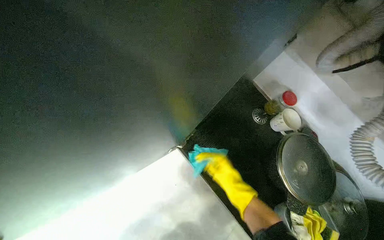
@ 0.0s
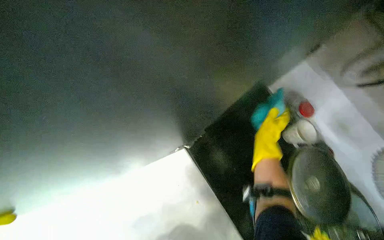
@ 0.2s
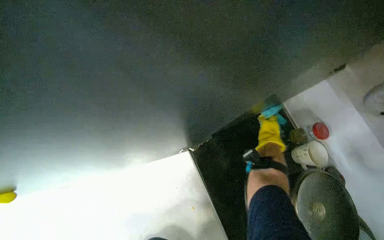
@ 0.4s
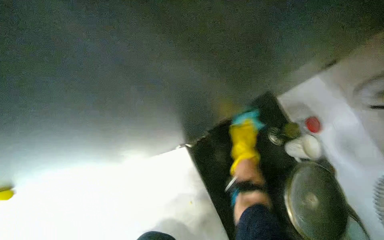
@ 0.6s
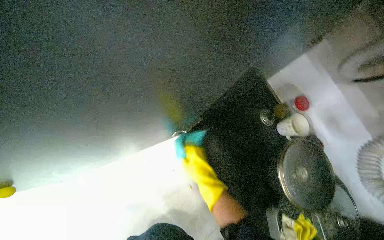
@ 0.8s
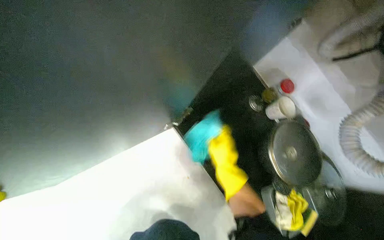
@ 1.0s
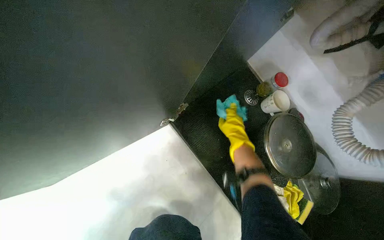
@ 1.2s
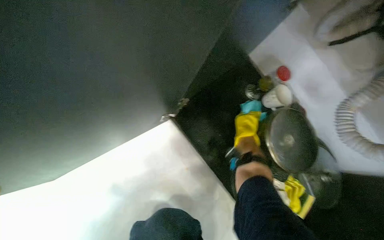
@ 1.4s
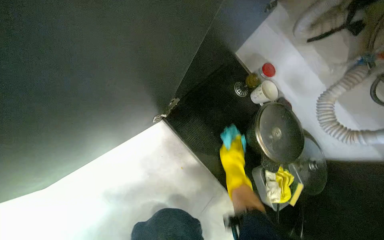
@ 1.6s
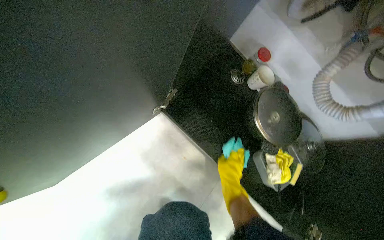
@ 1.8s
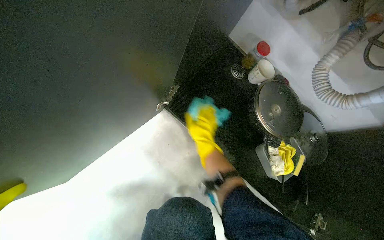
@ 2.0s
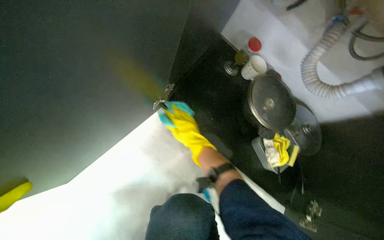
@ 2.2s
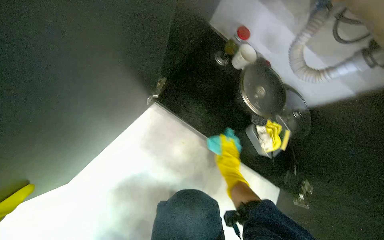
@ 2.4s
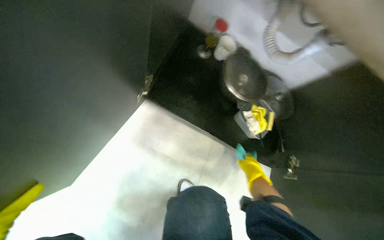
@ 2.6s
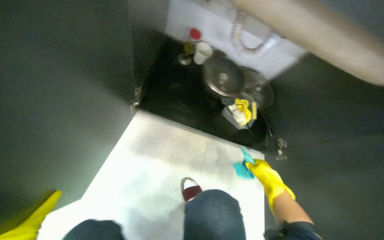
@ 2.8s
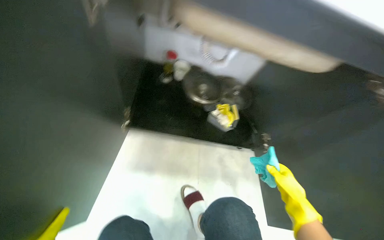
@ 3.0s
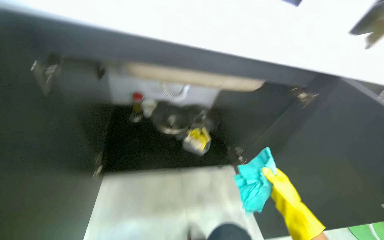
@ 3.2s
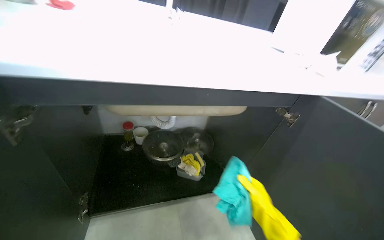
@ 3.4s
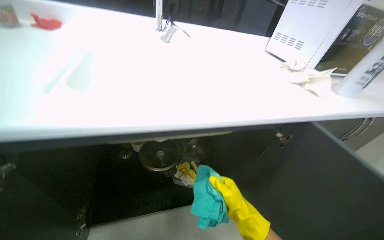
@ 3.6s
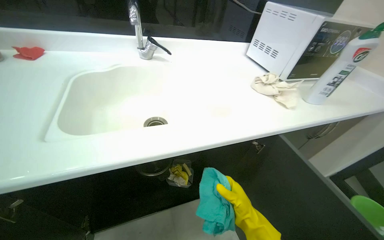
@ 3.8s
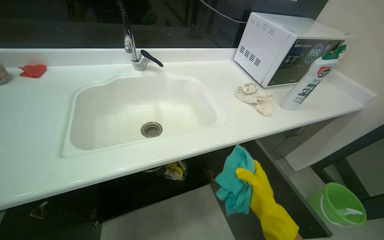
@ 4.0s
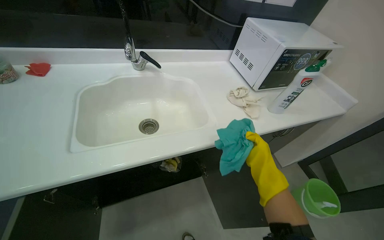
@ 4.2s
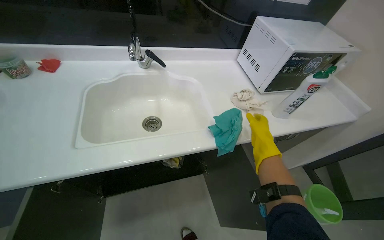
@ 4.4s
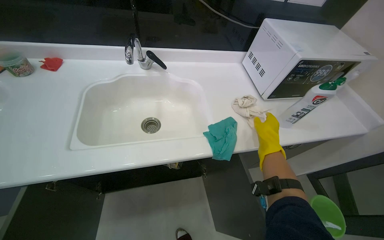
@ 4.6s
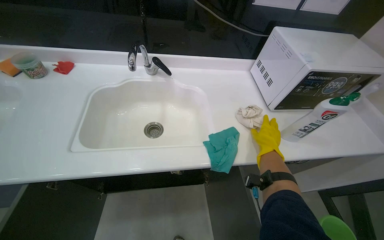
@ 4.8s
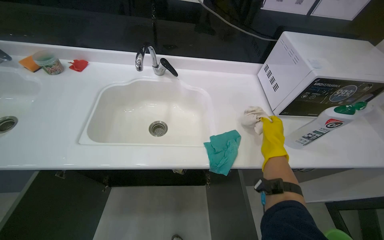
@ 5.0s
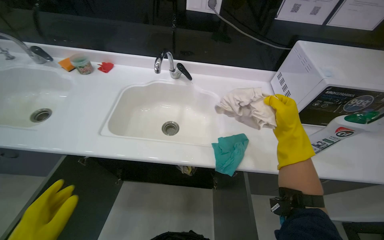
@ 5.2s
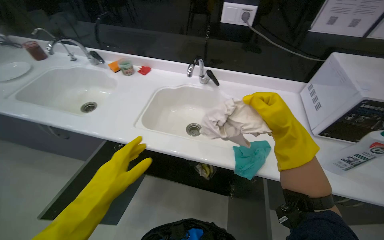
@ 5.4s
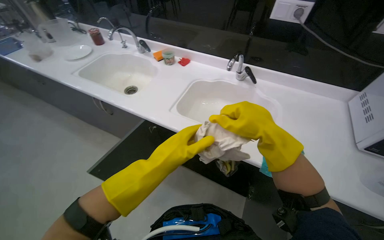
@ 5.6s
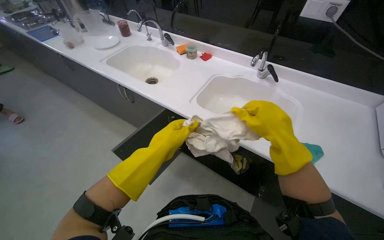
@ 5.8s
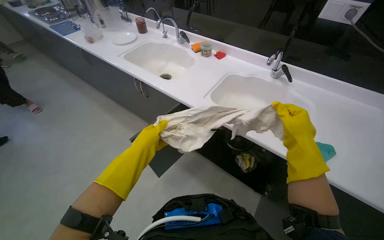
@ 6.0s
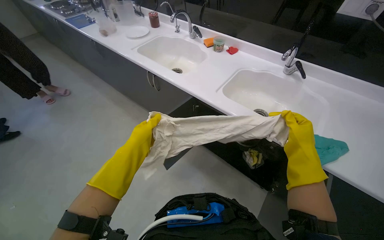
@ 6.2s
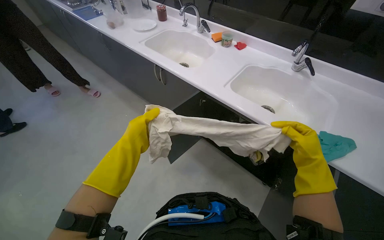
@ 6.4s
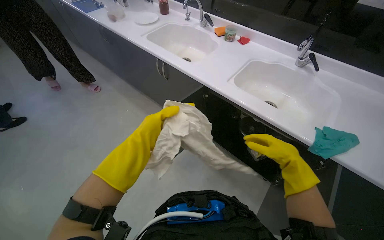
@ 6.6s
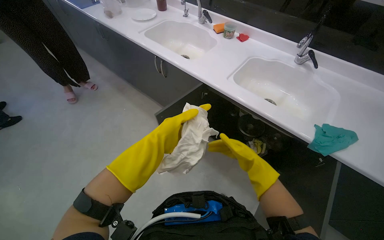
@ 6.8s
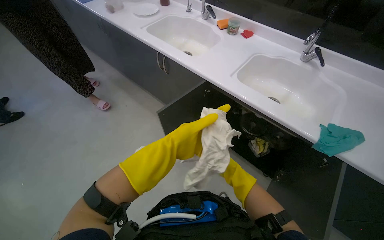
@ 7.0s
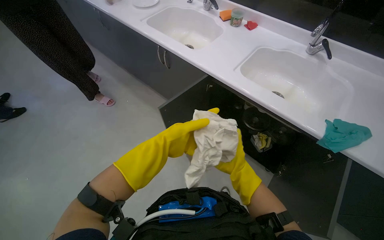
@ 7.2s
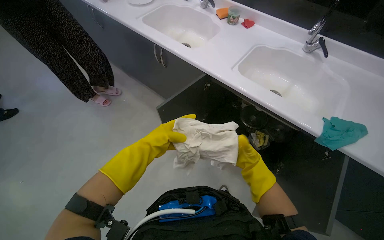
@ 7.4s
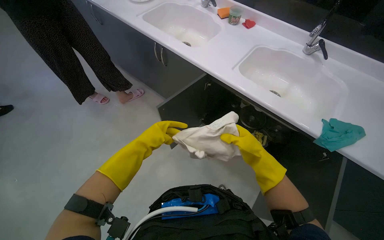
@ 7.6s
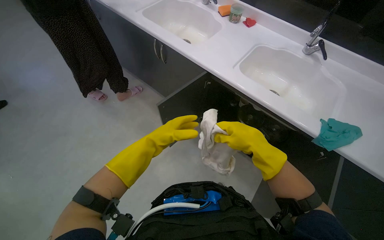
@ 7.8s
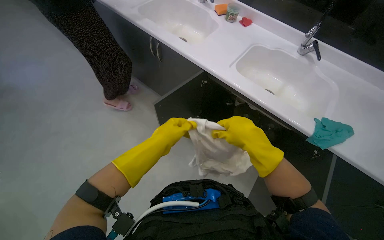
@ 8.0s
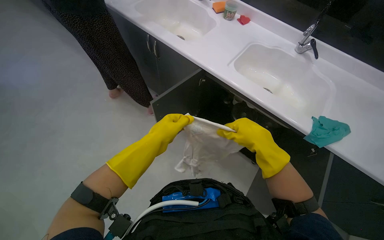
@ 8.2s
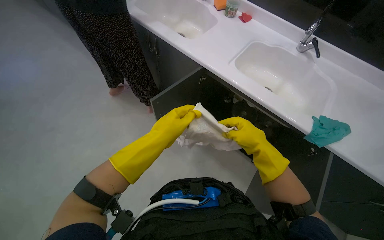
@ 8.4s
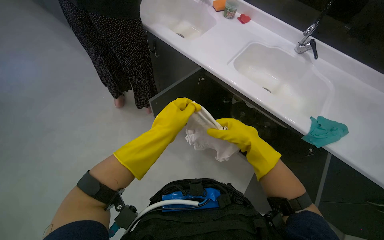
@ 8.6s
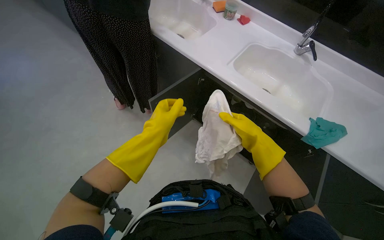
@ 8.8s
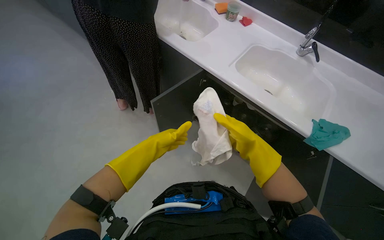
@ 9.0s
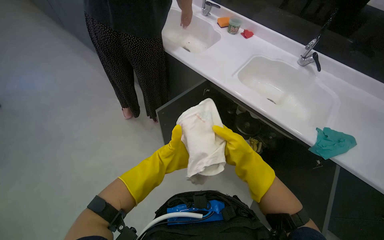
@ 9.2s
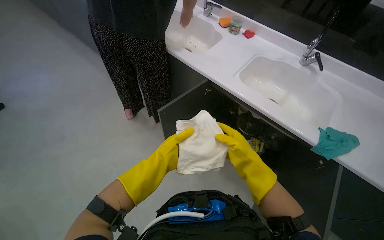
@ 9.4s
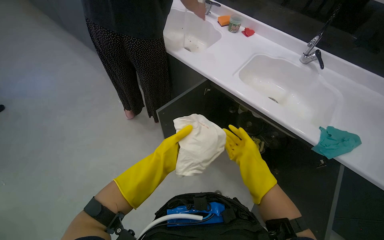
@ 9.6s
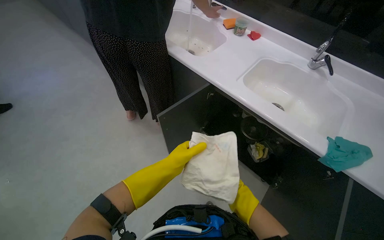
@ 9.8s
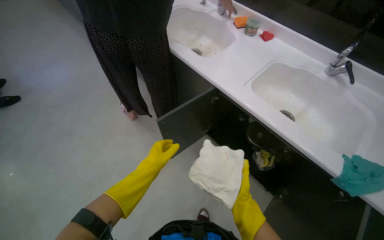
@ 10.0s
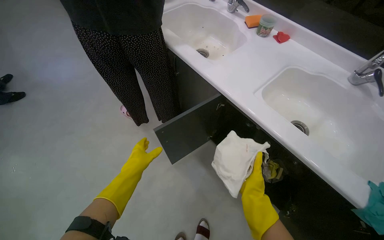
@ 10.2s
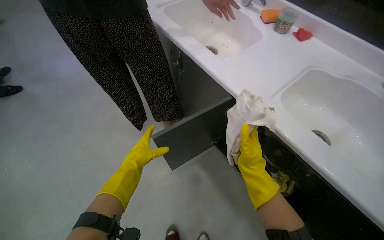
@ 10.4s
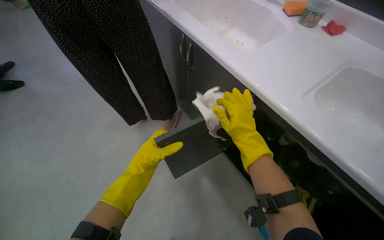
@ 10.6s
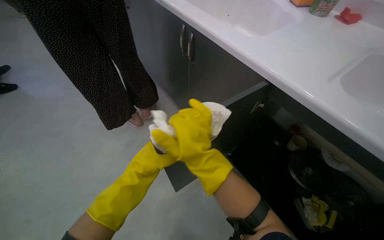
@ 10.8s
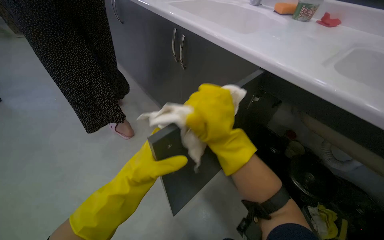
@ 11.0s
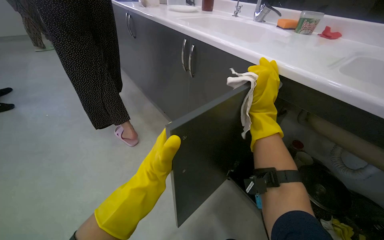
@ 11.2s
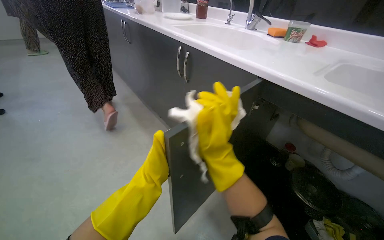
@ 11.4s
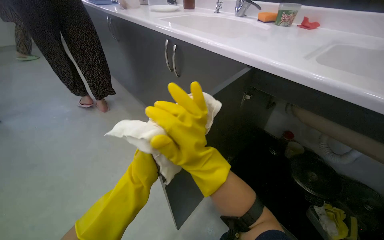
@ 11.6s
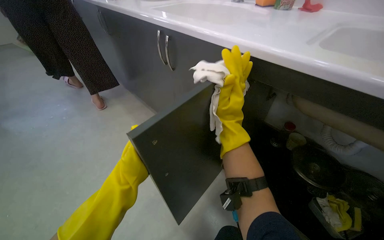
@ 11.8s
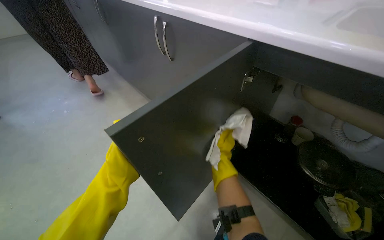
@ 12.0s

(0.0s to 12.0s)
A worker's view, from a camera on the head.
Job: cleaning kitchen.
The whole recording: Cleaning kitchen cabinets. The worker cleans the kitchen cabinets, including the exterior, interior, and items inside, using a cleaning cloth.
0.0s - 1.6s: The right hand swings left and right, approximately 20 cm each way, with 2 reversals.
1.6s - 3.0s: The scene turns approximately 40 degrees counterclockwise in the picture.
3.0s - 4.4s: The camera is carried about 50 cm.
4.4s - 6.0s: The wearer looks about 50 degrees further to the left.
9.0s - 10.4s: The left hand moves to the left, roughly 10 cm.

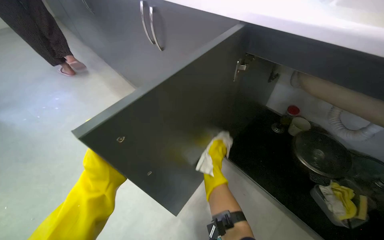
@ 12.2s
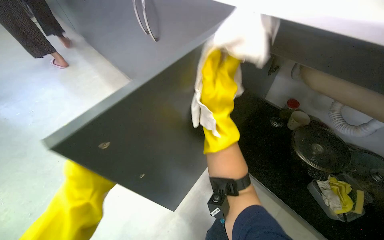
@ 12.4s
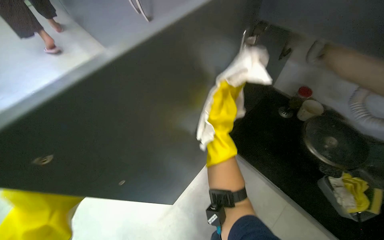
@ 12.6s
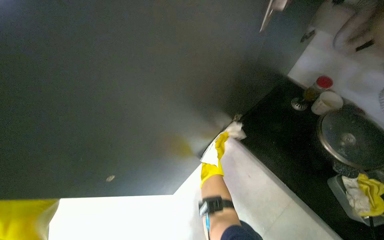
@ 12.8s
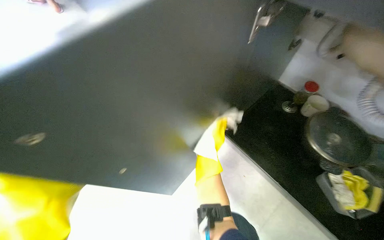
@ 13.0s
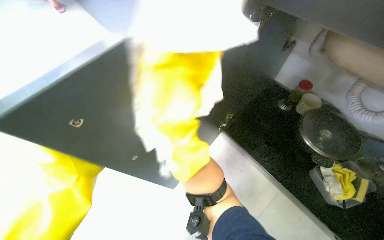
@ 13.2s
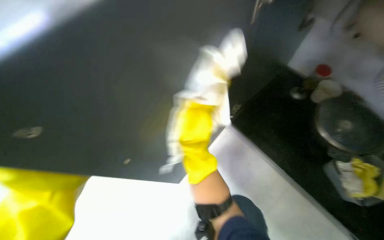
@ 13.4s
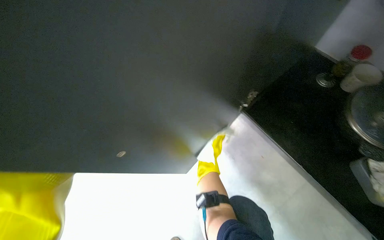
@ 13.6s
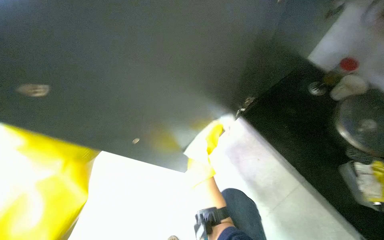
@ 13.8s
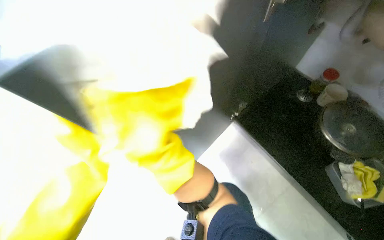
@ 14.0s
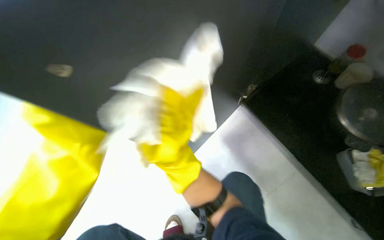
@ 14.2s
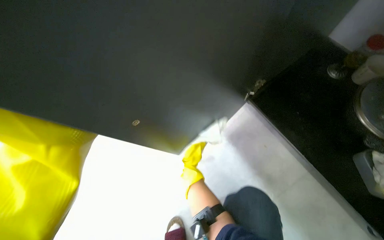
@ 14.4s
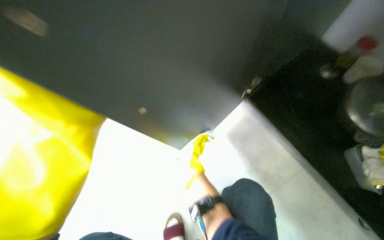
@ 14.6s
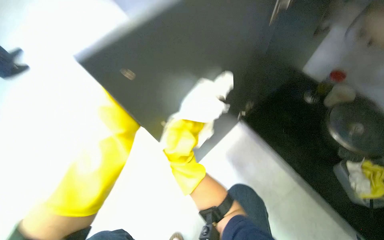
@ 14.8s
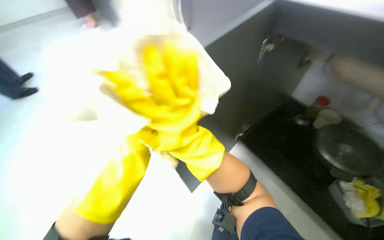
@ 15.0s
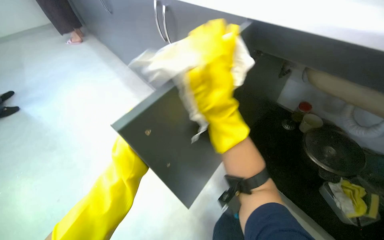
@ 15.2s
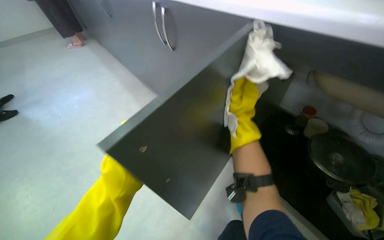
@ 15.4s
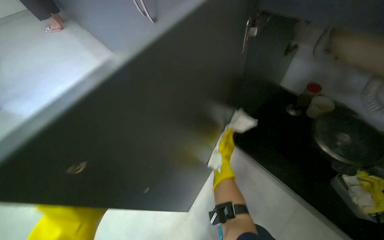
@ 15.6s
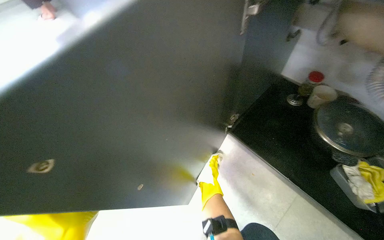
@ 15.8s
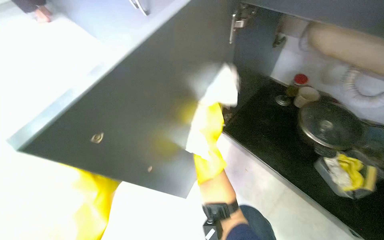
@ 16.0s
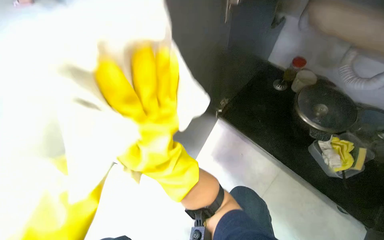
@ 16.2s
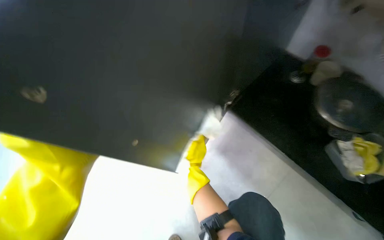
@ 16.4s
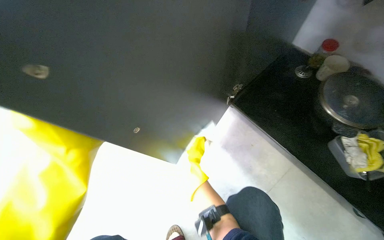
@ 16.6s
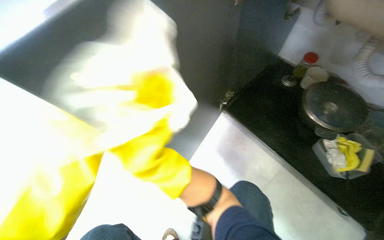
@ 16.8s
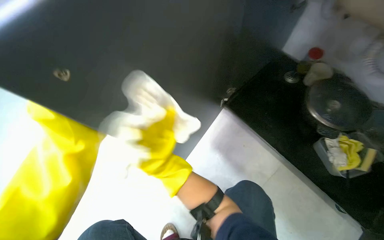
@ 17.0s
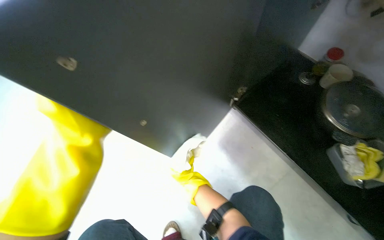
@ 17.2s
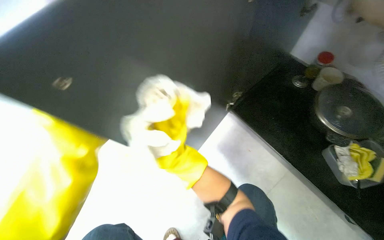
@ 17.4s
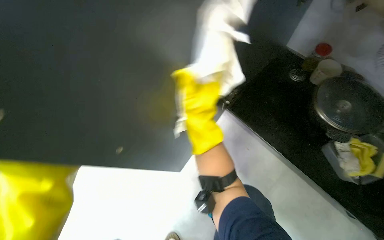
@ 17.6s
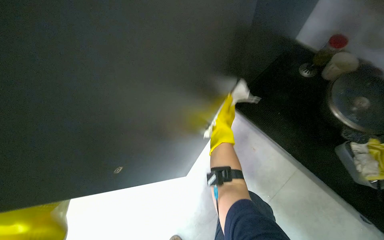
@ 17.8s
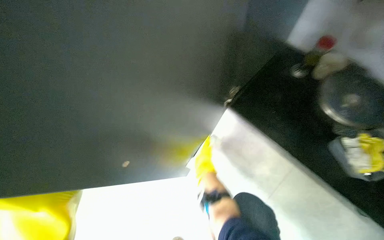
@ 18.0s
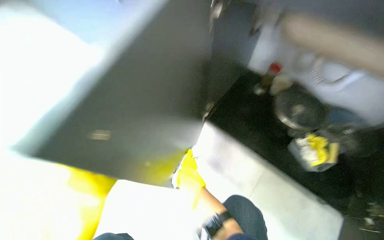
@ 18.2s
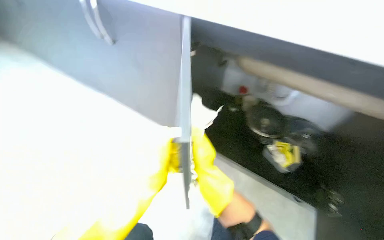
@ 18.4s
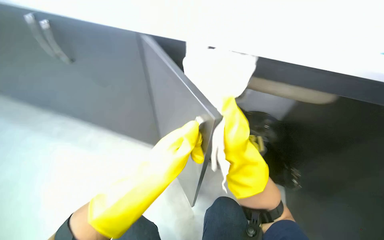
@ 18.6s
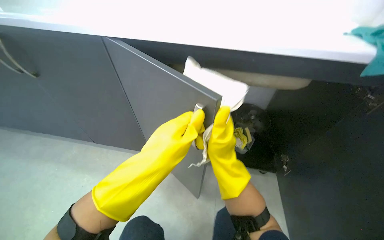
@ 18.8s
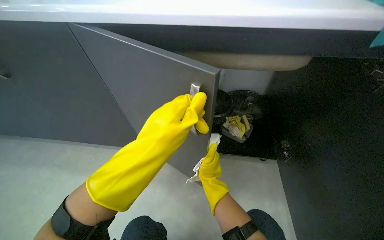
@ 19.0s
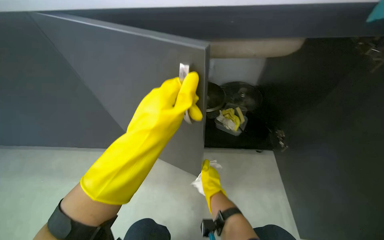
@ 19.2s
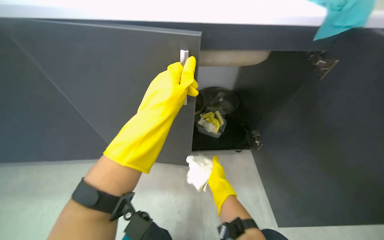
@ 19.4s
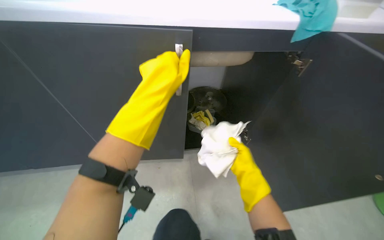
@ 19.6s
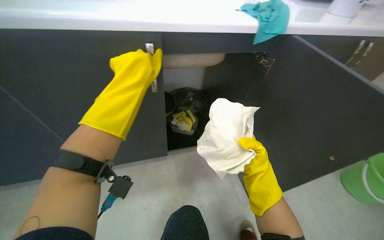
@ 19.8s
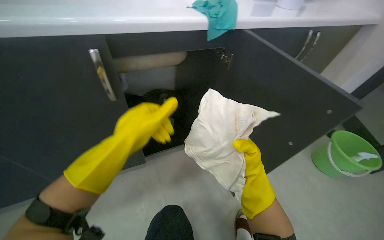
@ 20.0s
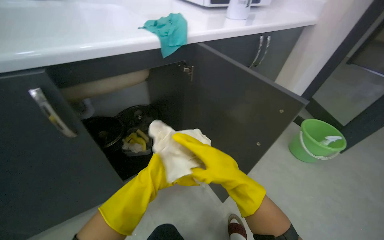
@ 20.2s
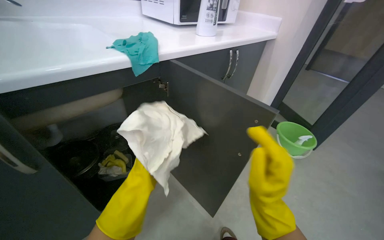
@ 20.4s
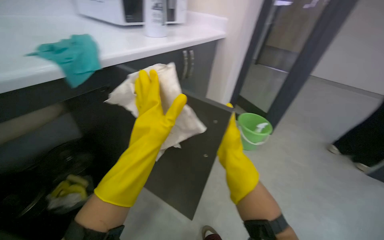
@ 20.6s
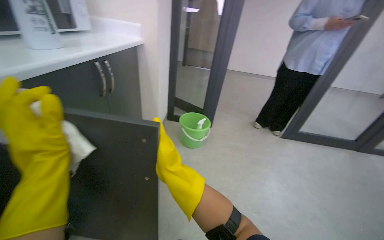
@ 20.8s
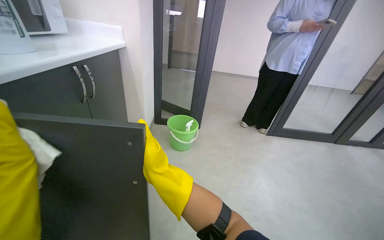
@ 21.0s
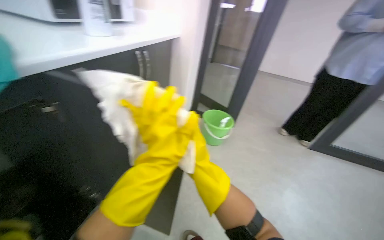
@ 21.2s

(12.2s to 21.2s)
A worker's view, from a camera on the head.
Job: cleaning kitchen.
The whole recording: Cleaning kitchen cabinets. The worker cleans the kitchen cabinets, including the exterior, interior, and items inside, using a cleaning cloth.
12.2s - 13.8s: The wearer looks approximately 20 degrees further downward.
13.8s - 15.2s: The view tips upward by roughly 20 degrees.
15.2s - 16.6s: The view tilts about 20 degrees downward.
16.6s - 18.2s: The left hand shifts some 20 cm nearer to the camera and up the picture.
18.2s - 19.8s: The wearer's head swings some 60 degrees to the right. The view tilts roughly 20 degrees upward.
19.8s - 21.2s: The head rotates about 60 degrees to the right.
